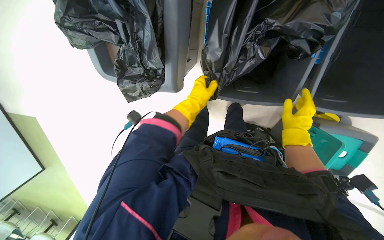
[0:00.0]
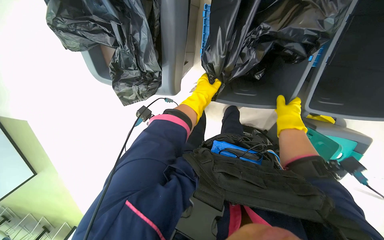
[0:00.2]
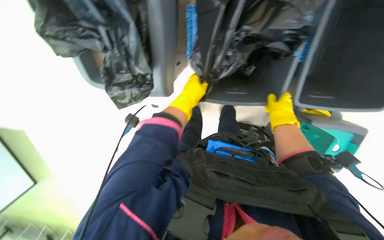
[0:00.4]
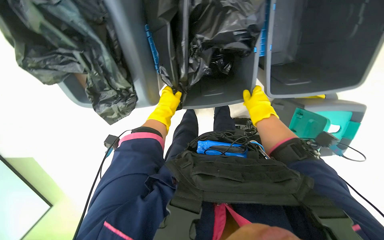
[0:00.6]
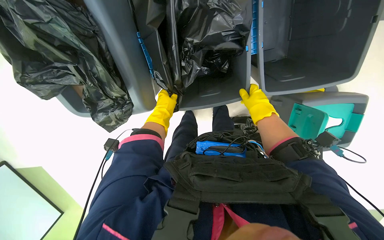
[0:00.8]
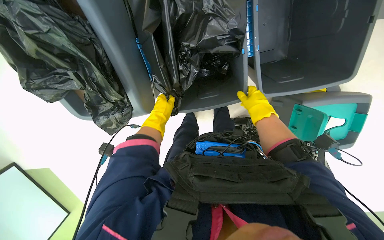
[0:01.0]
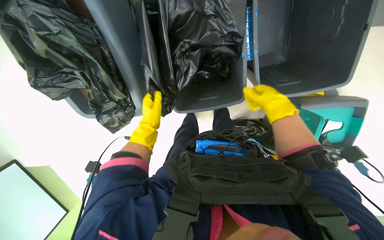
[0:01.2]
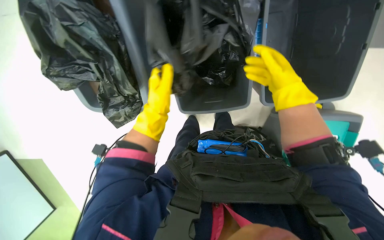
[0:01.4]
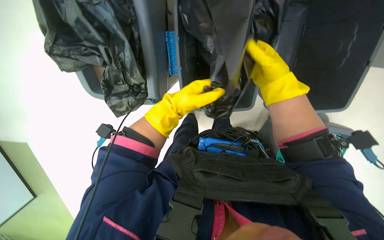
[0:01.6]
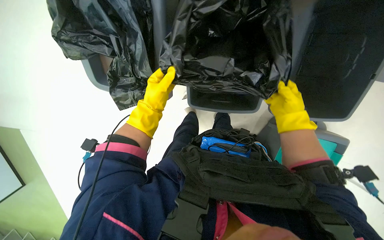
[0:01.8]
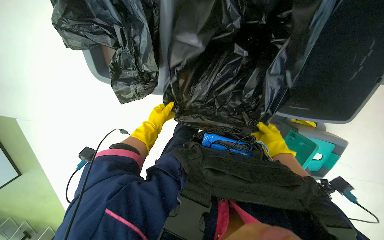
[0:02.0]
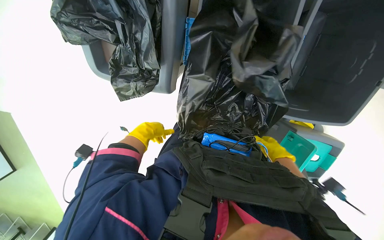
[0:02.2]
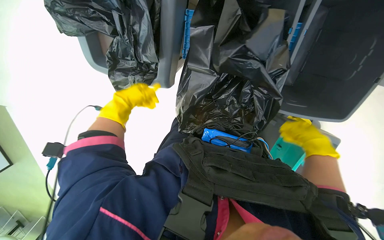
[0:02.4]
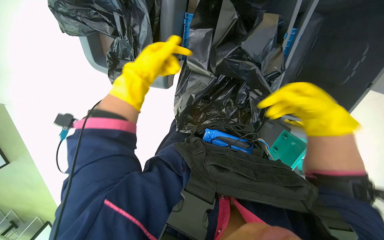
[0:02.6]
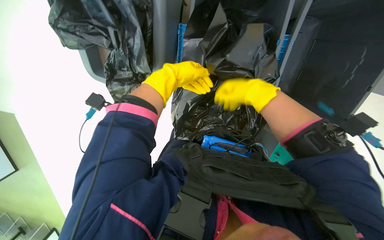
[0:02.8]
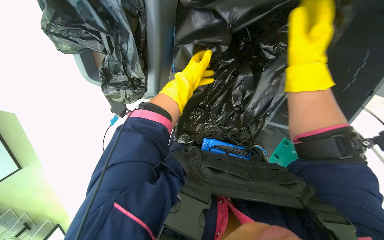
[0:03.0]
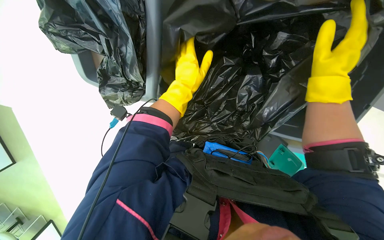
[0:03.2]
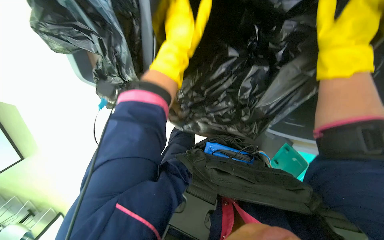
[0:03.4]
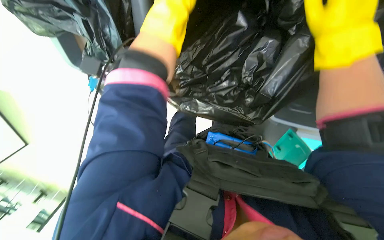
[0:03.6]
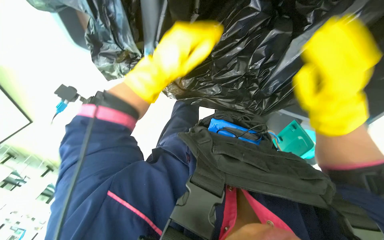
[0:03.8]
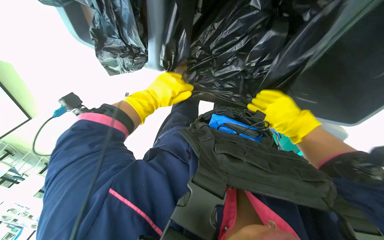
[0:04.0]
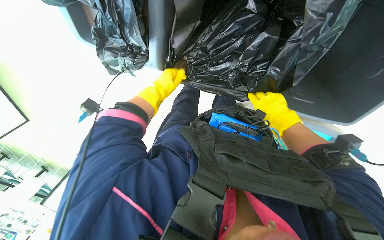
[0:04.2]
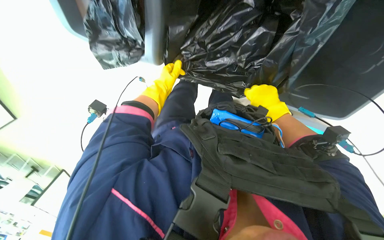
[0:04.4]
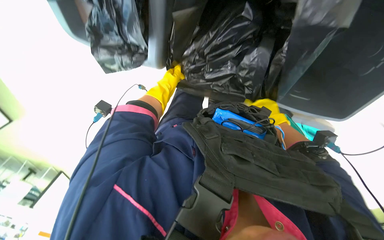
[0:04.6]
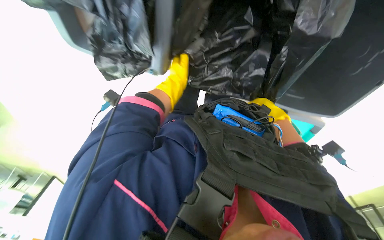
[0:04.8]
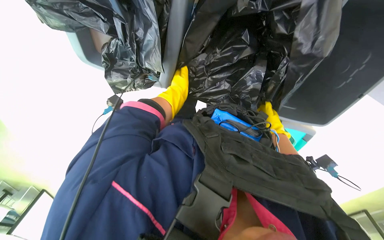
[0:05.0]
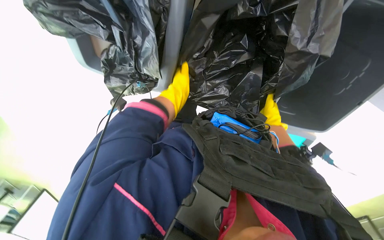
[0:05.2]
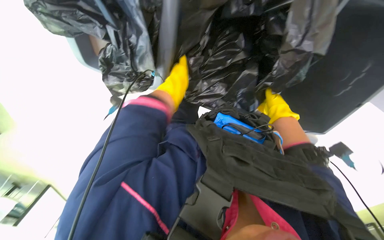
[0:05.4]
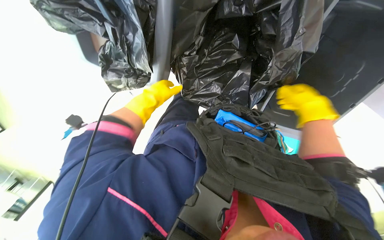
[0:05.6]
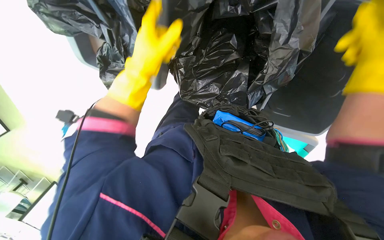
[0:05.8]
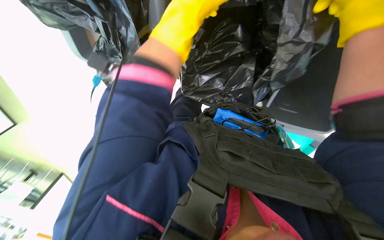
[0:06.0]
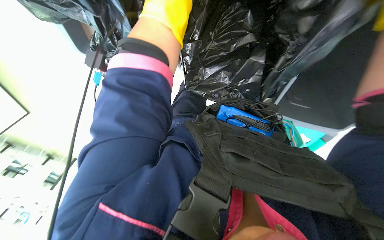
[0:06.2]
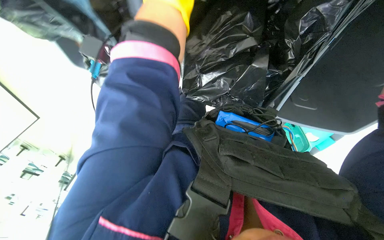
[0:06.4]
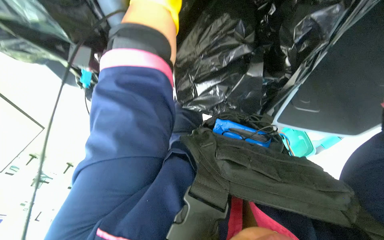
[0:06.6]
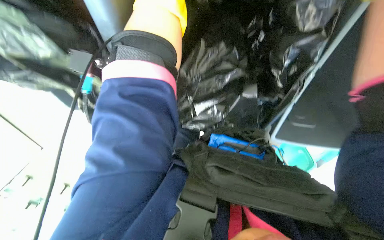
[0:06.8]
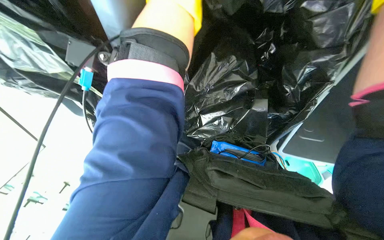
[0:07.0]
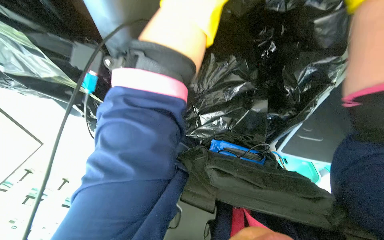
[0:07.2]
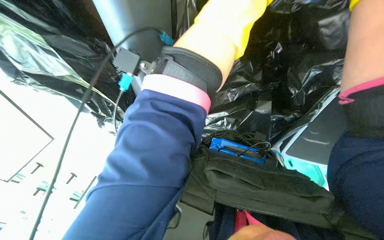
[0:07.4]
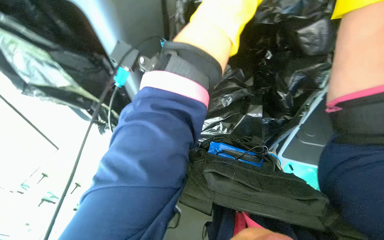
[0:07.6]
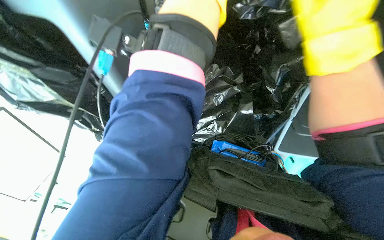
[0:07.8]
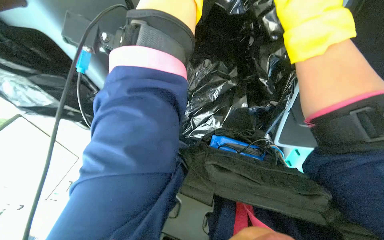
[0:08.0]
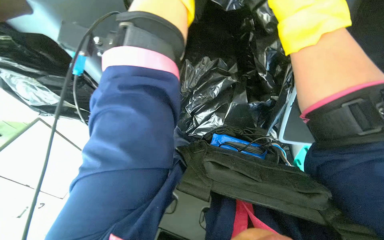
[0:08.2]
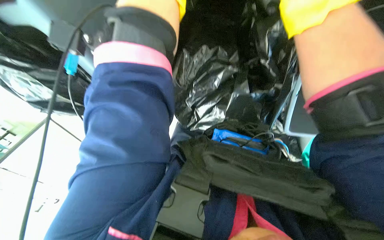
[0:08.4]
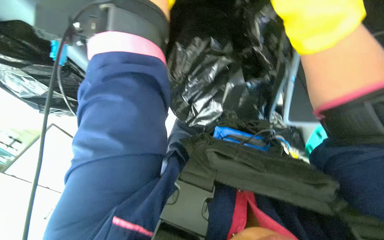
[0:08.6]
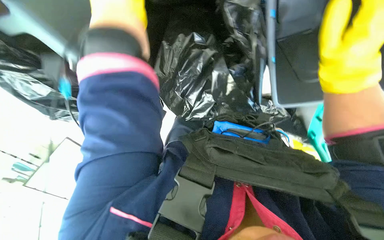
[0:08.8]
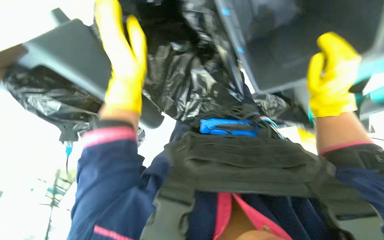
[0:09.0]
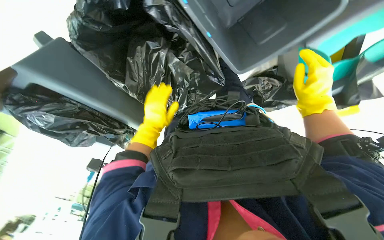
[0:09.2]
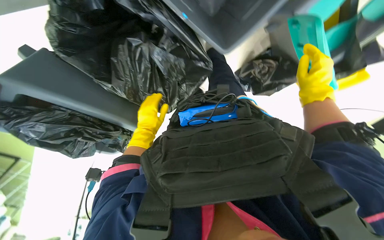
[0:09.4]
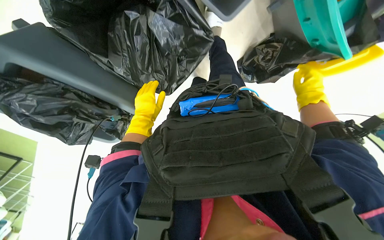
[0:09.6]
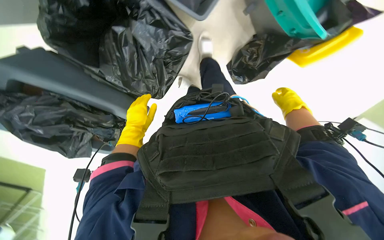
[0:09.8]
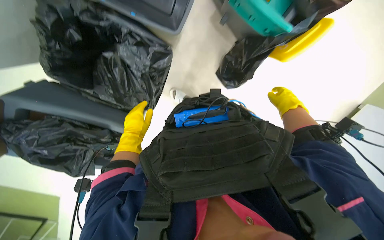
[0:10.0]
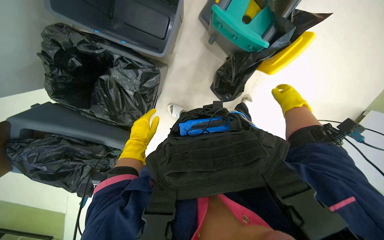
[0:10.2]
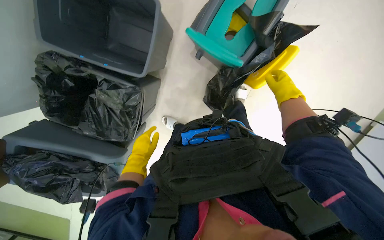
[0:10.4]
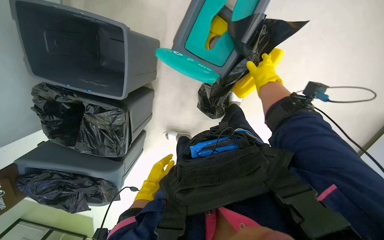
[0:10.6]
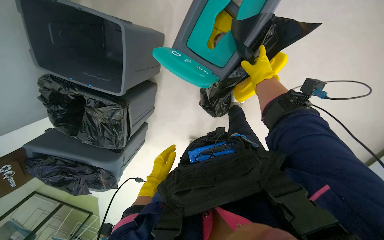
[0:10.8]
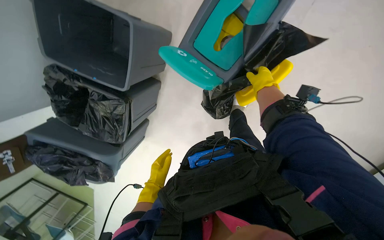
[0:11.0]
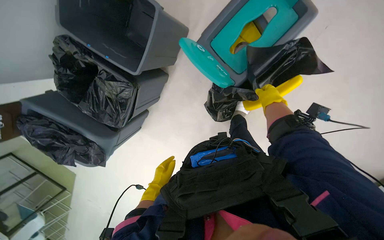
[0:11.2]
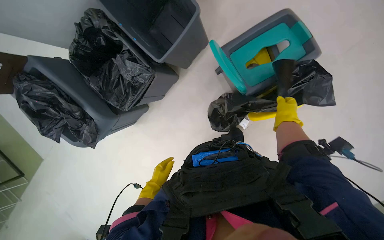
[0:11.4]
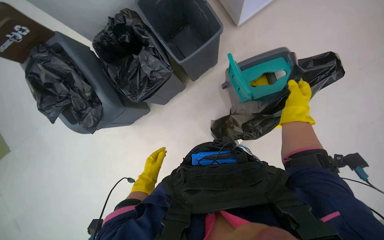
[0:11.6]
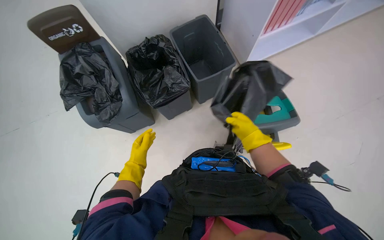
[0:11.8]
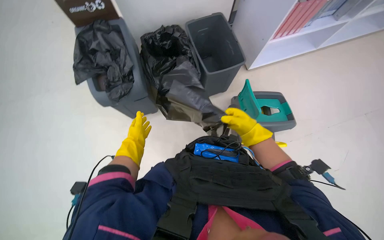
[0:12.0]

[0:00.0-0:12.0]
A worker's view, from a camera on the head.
Job: managing trash.
The whole recording: Changing trash bags in recycling bins. The worker removes old trash bags from multiple recycling bins and replaces them with new ones, then closes the lids.
0:00.0 to 0:01.6: The left hand moves roughly 5 cm to the left and comes back. The right hand heads nearer to the camera and up the picture, covering roughly 20 cm.
0:01.6 to 0:03.0: The right hand moves nearer and farther over about 25 cm, changing direction 2 times; the left hand moves nearer and farther over approximately 20 cm, changing direction 2 times.
0:03.0 to 0:04.4: The right hand goes roughly 30 cm farther from the camera and down the picture. Meanwhile the left hand heads to the left, covering roughly 10 cm, and travels nearer to the camera and back again, roughly 15 cm each way.
0:04.4 to 0:06.0: The left hand moves nearer to the camera and to the right, roughly 30 cm.
0:06.0 to 0:07.6: The view tilts about 15 degrees upward.
0:07.6 to 0:09.0: The scene turns roughly 35 degrees counterclockwise in the picture.
0:09.0 to 0:10.4: The scene rotates counterclockwise by about 25 degrees. The left hand heads farther from the camera, covering some 20 cm.
0:10.4 to 0:12.0: The wearer moves approximately 50 cm. The wearer looks about 20 degrees further upward. The scene turns roughly 55 degrees clockwise in the picture.

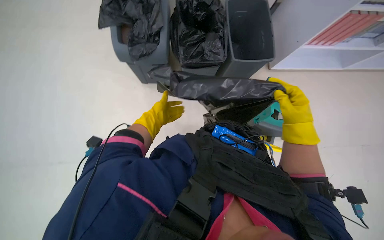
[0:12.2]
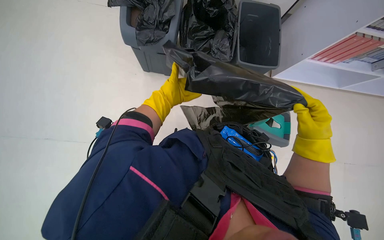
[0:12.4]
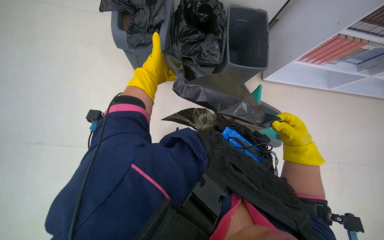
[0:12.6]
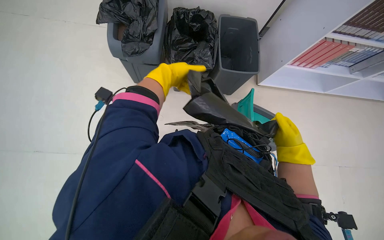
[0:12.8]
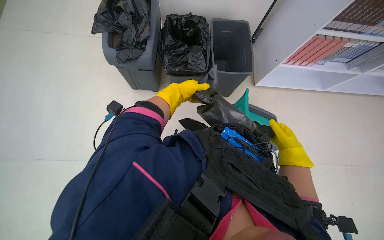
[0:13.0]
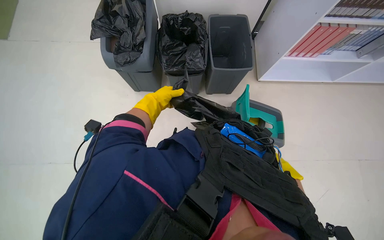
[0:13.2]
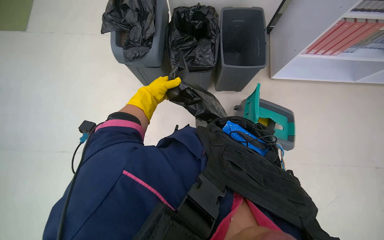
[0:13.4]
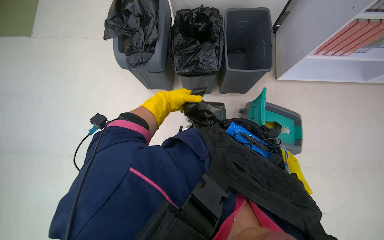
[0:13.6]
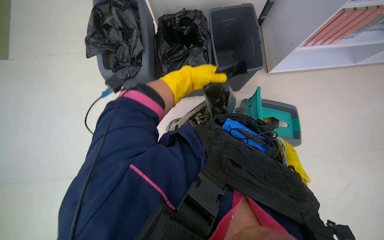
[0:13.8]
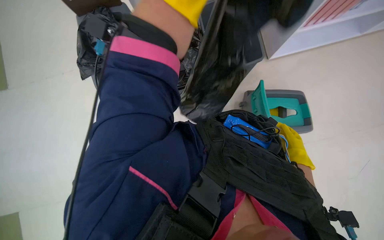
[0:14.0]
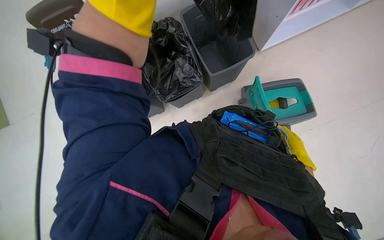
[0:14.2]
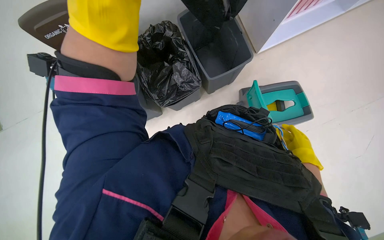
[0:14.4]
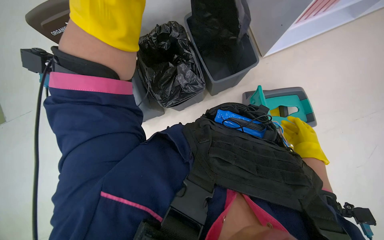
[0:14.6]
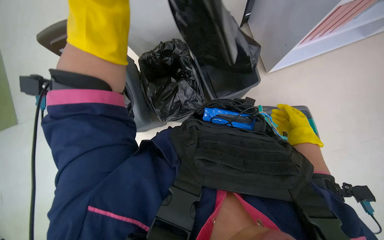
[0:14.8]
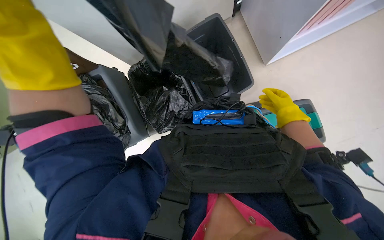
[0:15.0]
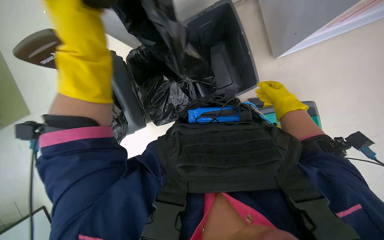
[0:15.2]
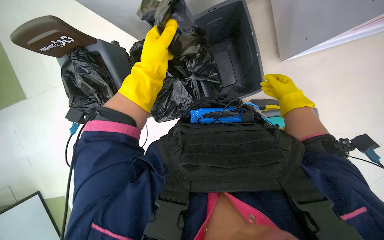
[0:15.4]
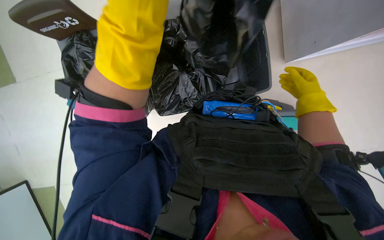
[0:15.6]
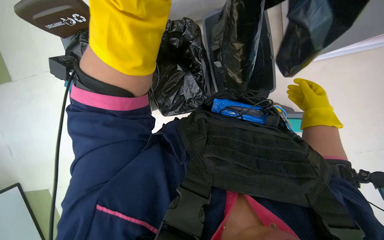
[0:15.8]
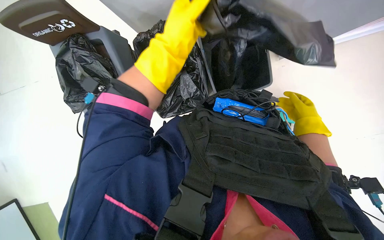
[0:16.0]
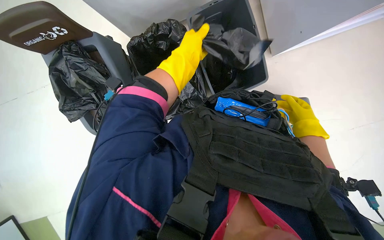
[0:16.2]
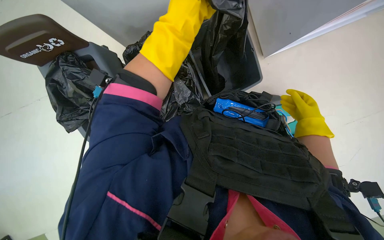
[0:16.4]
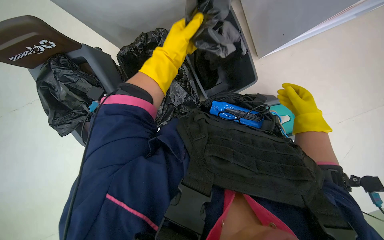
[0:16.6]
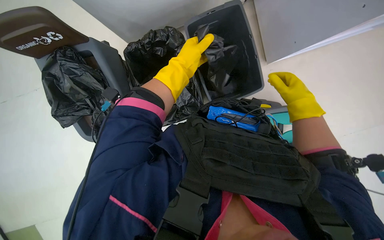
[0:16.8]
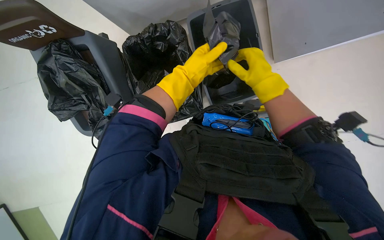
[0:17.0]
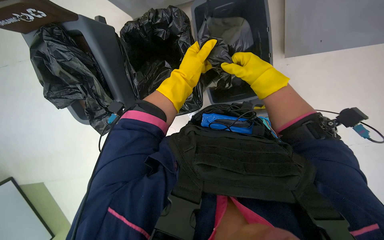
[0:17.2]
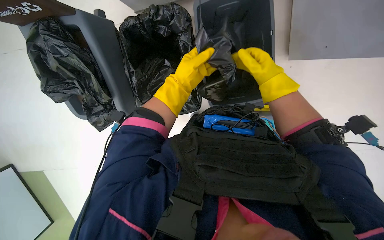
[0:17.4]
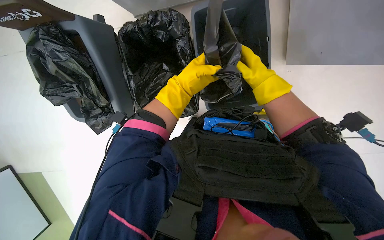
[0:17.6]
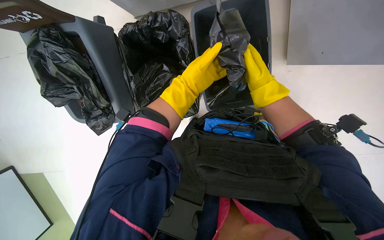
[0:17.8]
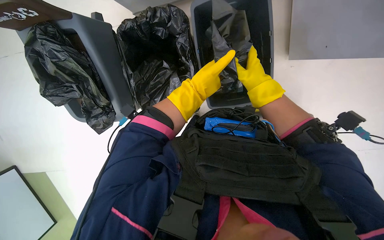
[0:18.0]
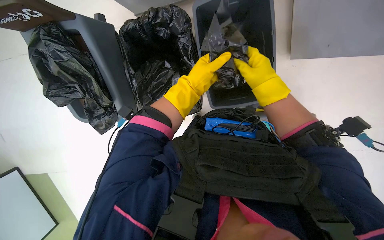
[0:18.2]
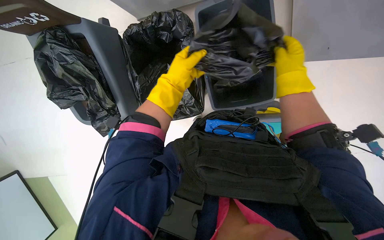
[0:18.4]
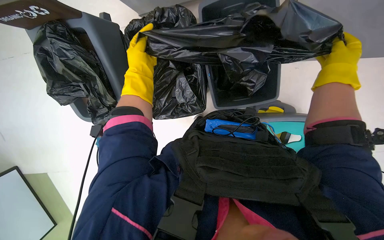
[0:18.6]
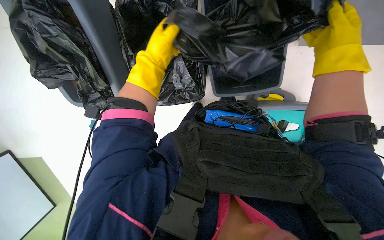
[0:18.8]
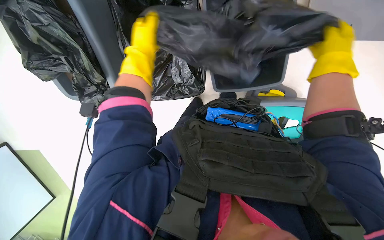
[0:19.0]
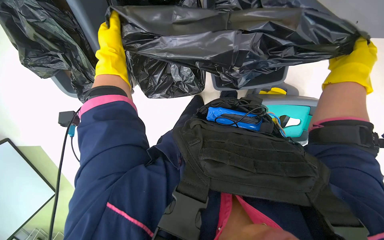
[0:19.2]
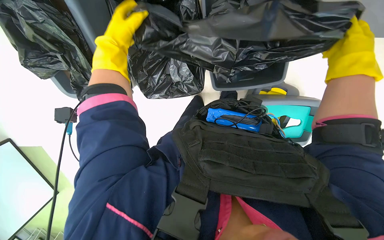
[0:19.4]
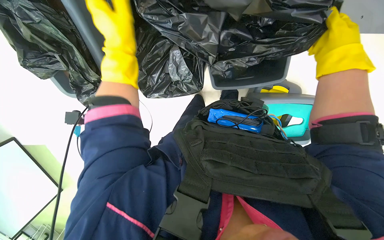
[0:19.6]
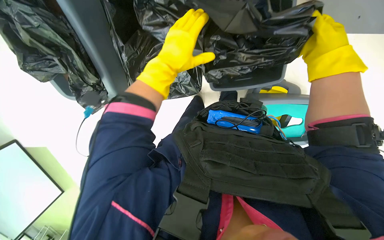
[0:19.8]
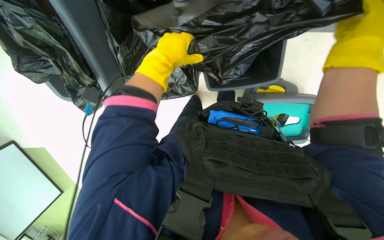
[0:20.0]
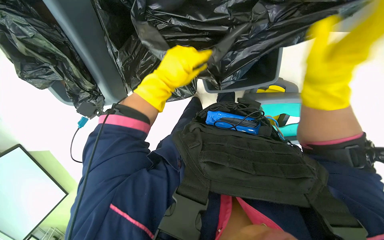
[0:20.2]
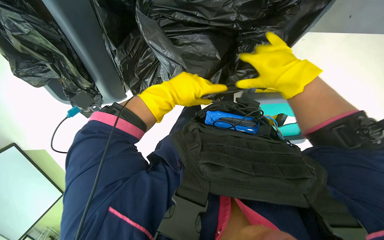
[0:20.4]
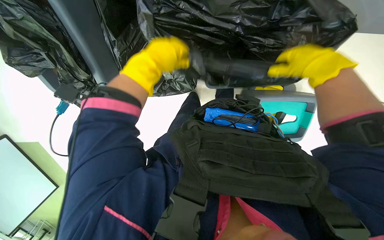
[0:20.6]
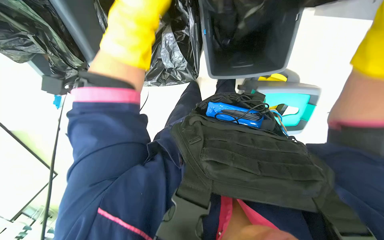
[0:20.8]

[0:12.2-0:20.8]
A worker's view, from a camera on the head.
Job: managing trash.
The whole recording: Changing trash bags in recycling bins. The worker removes old trash bags from multiple recycling bins and replaces them with new ones, then closes the lids.
0:12.2 to 0:13.6: The left hand shifts some 10 cm up the picture.
0:16.6 to 0:18.0: The right hand moves up the picture and to the left, about 25 cm. Meanwhile the left hand moves to the right, some 10 cm.
0:18.0 to 0:19.4: The right hand travels nearer to the camera and to the right by some 20 cm, while the left hand moves to the left, about 25 cm.
0:19.4 to 0:20.8: The left hand travels to the right and nearer to the camera by approximately 15 cm.
